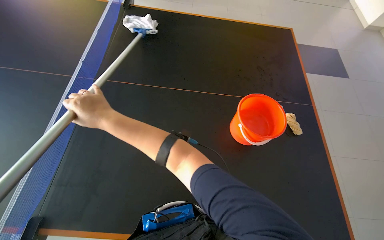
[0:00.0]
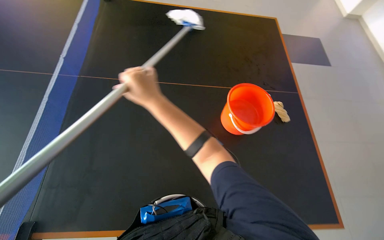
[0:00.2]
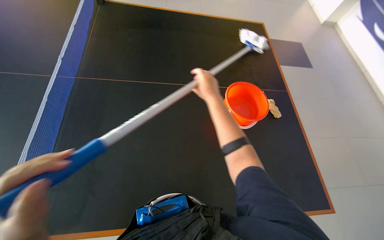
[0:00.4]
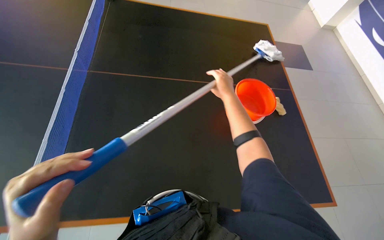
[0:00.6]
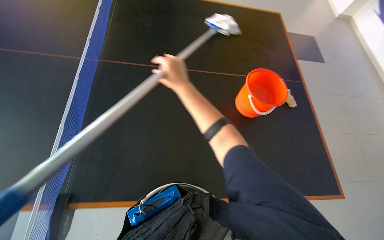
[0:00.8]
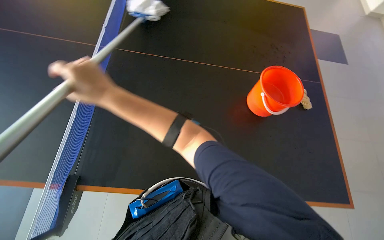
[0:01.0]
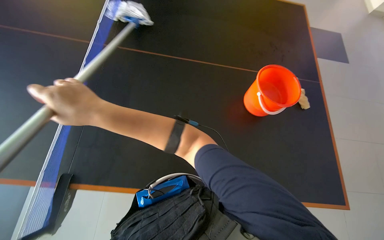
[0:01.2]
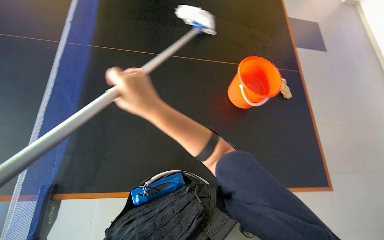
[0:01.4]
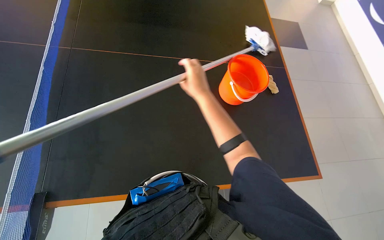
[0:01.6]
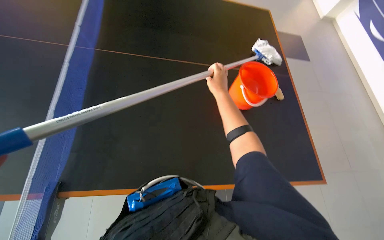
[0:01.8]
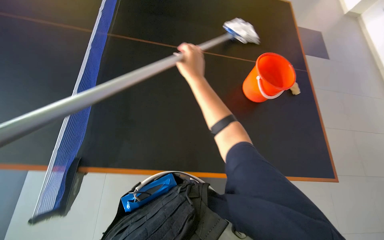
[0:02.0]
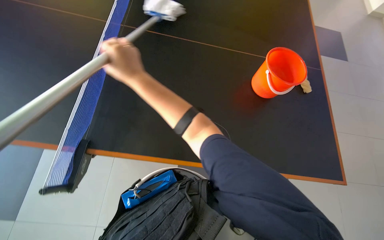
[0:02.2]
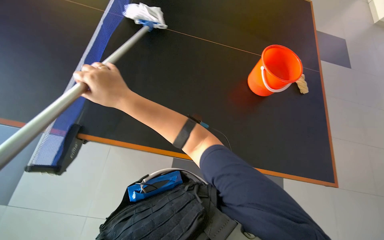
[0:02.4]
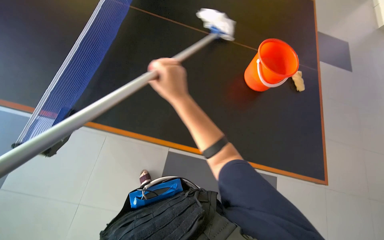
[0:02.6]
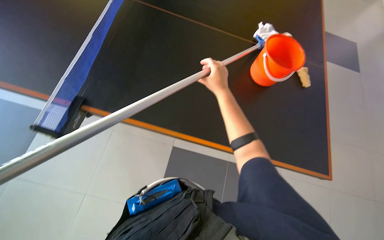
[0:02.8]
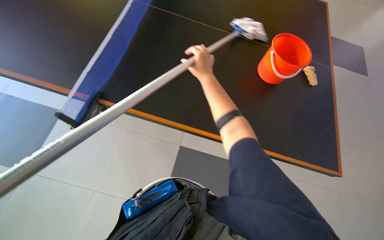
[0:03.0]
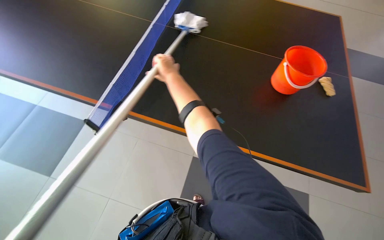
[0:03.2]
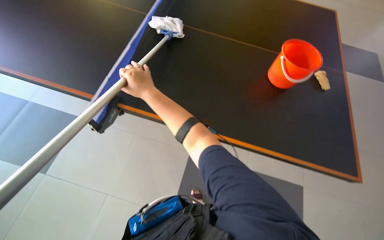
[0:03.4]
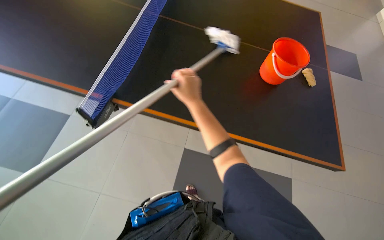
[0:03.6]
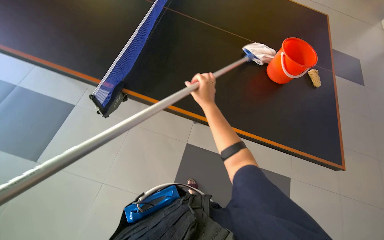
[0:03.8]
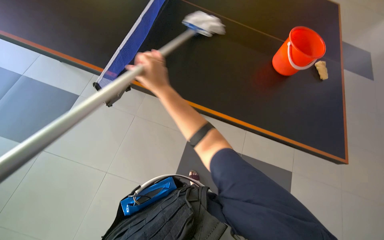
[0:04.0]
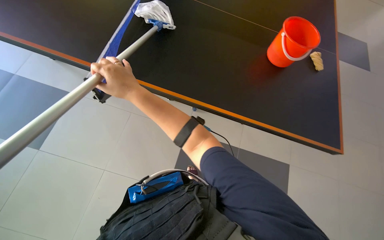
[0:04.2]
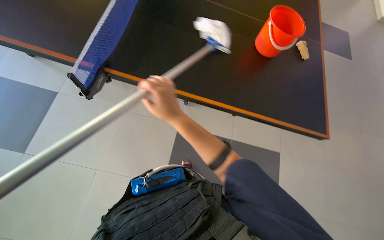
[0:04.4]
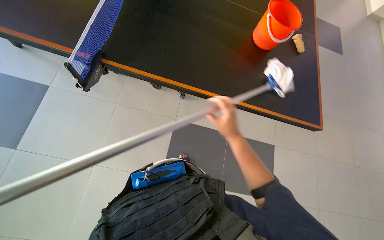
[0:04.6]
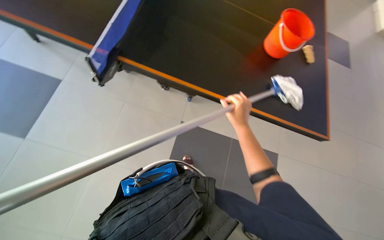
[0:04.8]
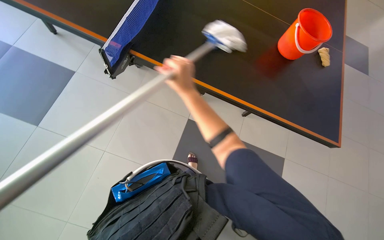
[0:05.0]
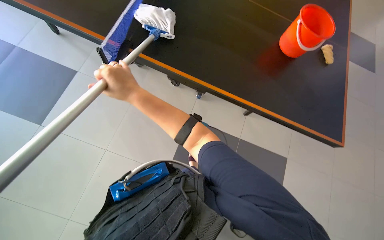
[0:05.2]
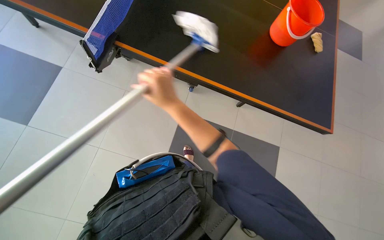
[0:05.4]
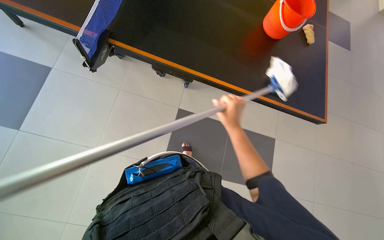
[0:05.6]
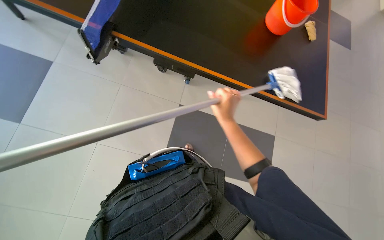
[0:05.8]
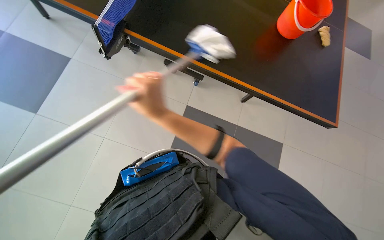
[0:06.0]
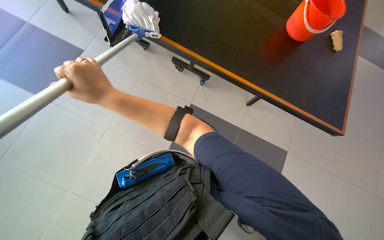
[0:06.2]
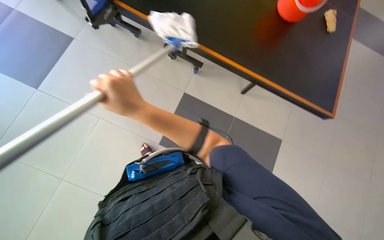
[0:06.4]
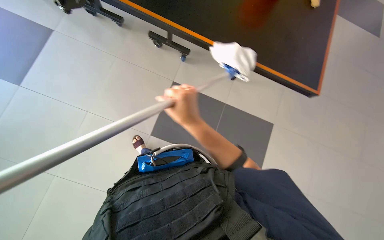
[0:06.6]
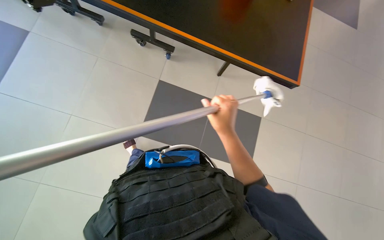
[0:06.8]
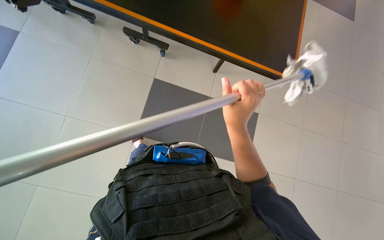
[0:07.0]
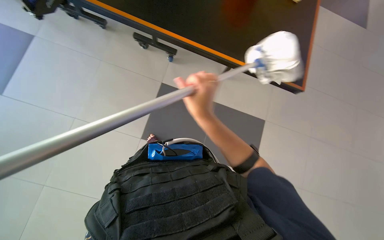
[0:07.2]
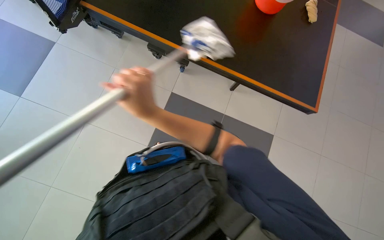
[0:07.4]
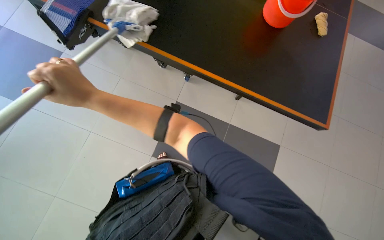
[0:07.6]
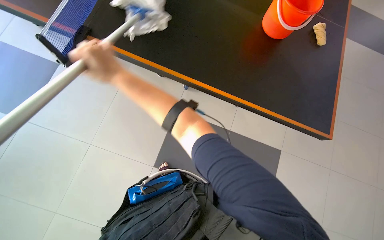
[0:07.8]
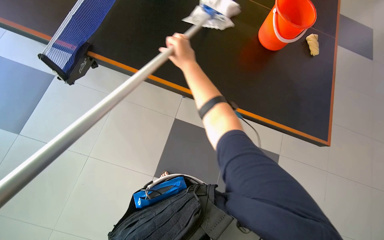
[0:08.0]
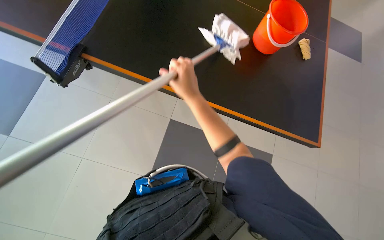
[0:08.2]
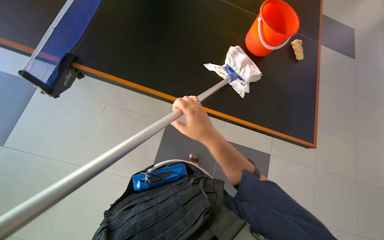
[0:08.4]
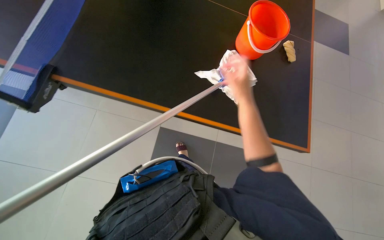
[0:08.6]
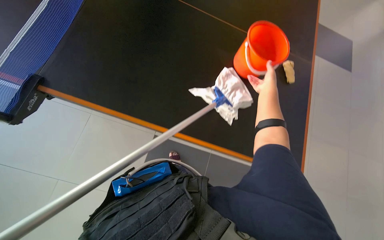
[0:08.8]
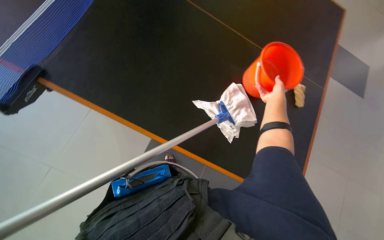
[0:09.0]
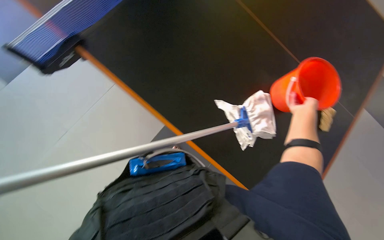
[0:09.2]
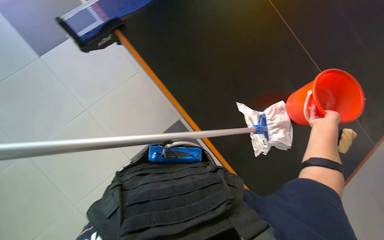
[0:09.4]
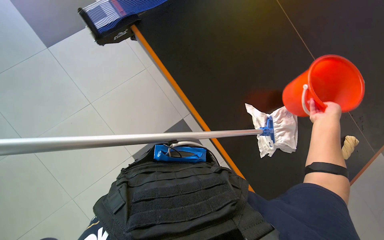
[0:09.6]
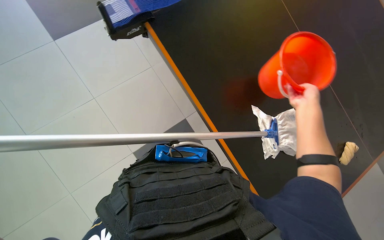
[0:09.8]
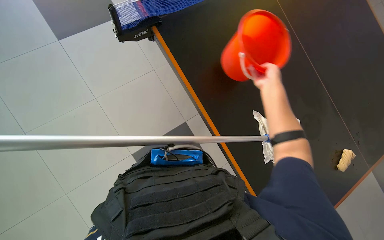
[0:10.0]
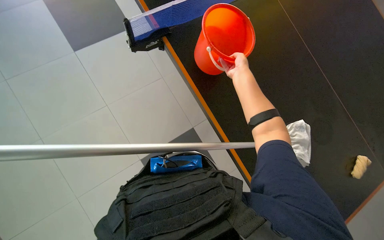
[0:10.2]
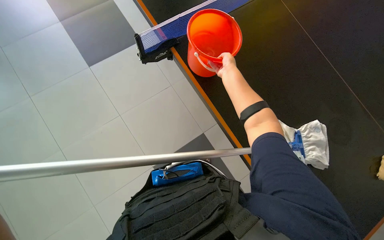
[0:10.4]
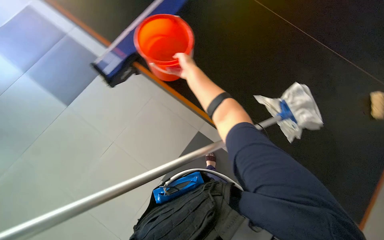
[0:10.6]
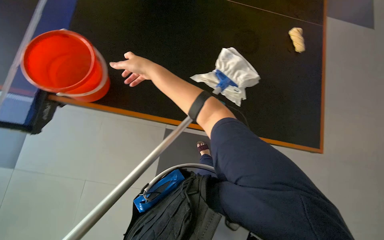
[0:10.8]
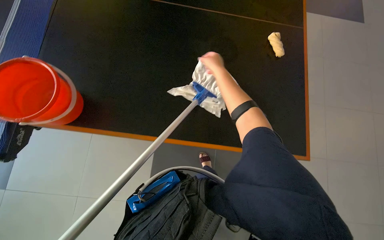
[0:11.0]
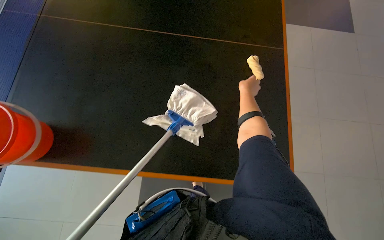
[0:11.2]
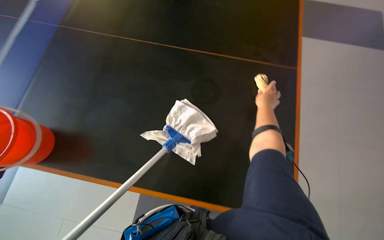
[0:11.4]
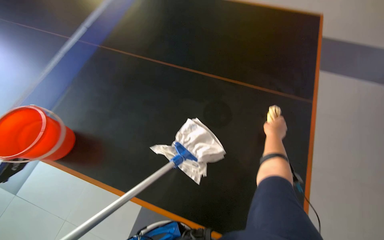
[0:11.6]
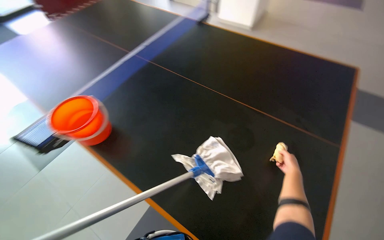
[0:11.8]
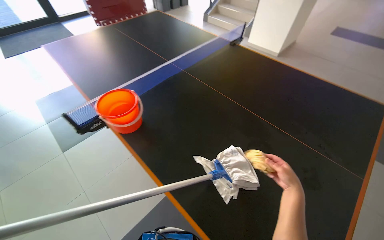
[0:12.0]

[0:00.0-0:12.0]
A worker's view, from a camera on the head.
Job: wiping surfaces.
The whole recording: Cleaning the table. The worker cleans the black table using a mop and then wipes it with a yellow cloth.
0:00.0 to 0:01.6: The right hand goes left and right, roughly 30 cm each way, reversing 2 times.
0:01.6 to 0:03.0: The right hand moves left and right over about 25 cm, changing direction 2 times.
0:03.0 to 0:04.4: The right hand moves left and right over roughly 20 cm, changing direction 3 times.
0:04.4 to 0:06.0: The right hand moves left and right over approximately 30 cm, changing direction 3 times.
0:06.0 to 0:07.6: The view tilts about 15 degrees upward. The right hand goes left and right, some 30 cm each way, reversing 2 times.
0:07.6 to 0:09.0: The view tilts some 20 degrees upward. The right hand travels to the right and up the picture by some 50 cm.
0:09.0 to 0:10.4: The wearer looks about 25 degrees further to the left.
0:10.4 to 0:12.0: The view pans to the left by about 15 degrees. The view tips upward by some 25 degrees.

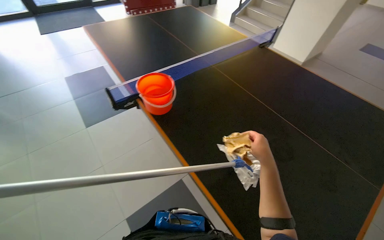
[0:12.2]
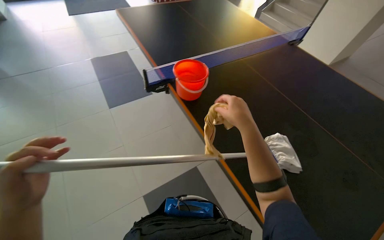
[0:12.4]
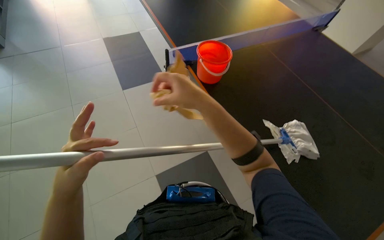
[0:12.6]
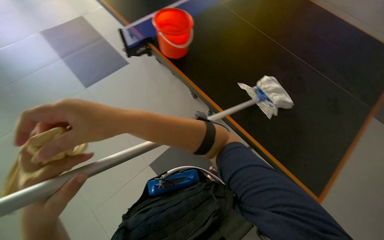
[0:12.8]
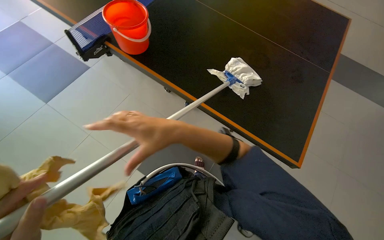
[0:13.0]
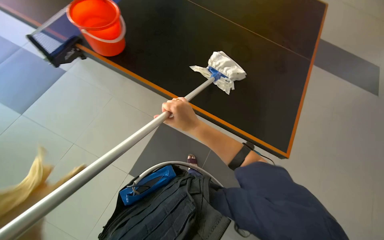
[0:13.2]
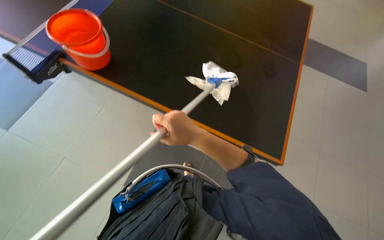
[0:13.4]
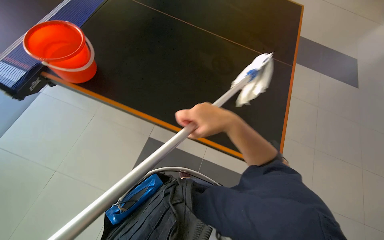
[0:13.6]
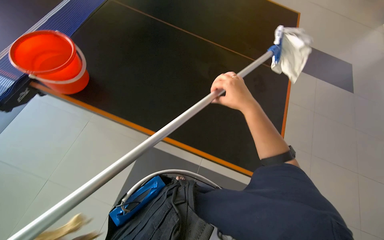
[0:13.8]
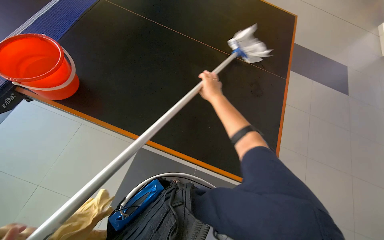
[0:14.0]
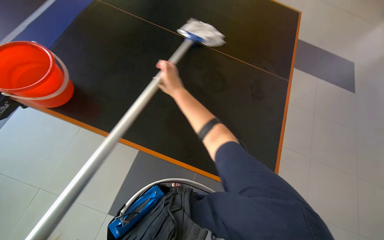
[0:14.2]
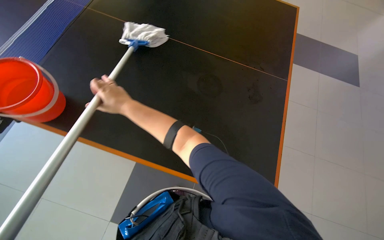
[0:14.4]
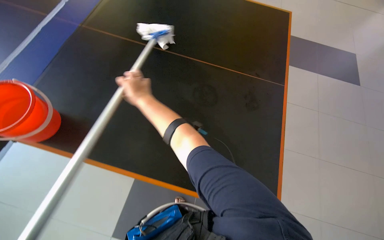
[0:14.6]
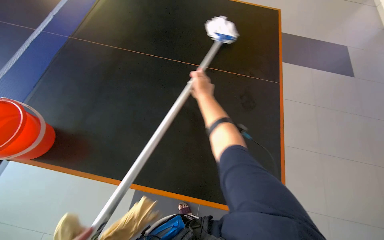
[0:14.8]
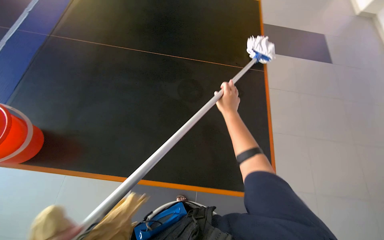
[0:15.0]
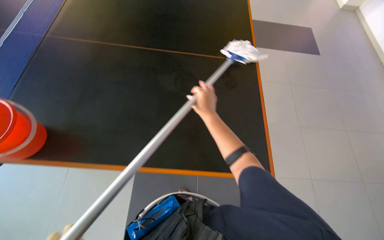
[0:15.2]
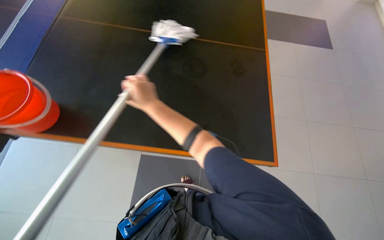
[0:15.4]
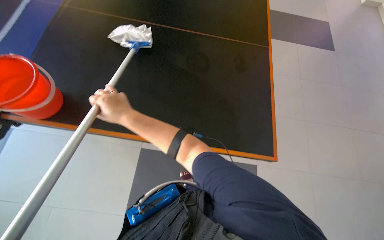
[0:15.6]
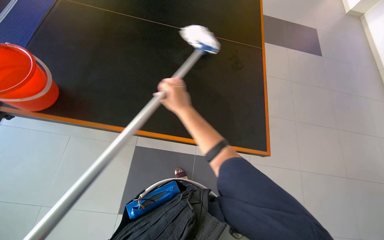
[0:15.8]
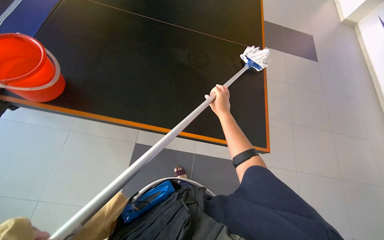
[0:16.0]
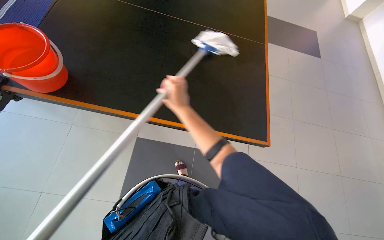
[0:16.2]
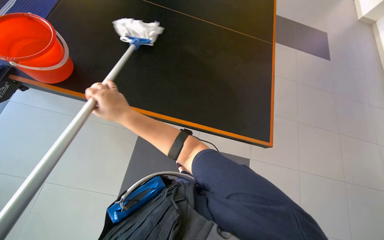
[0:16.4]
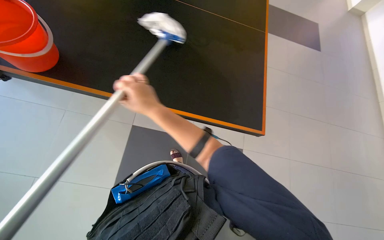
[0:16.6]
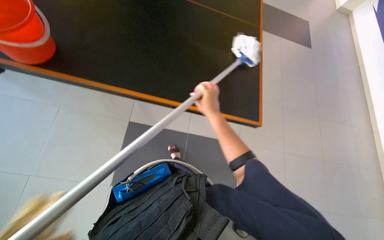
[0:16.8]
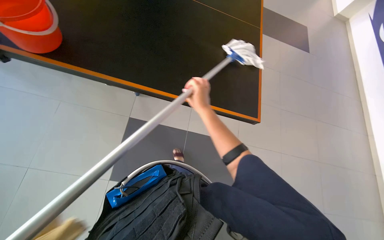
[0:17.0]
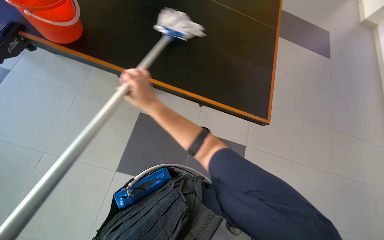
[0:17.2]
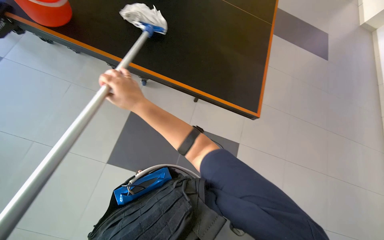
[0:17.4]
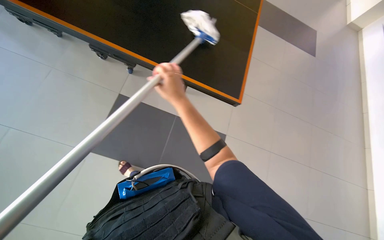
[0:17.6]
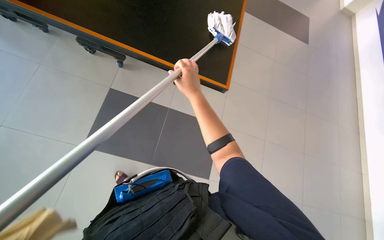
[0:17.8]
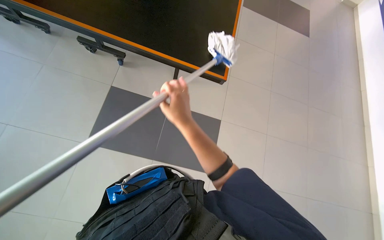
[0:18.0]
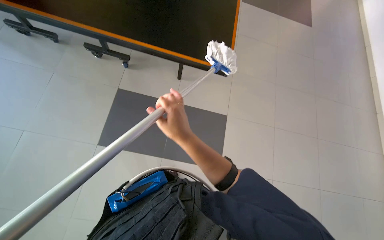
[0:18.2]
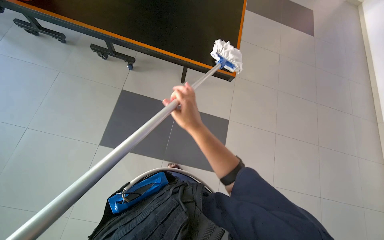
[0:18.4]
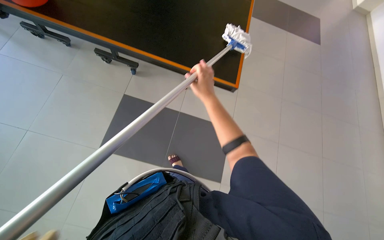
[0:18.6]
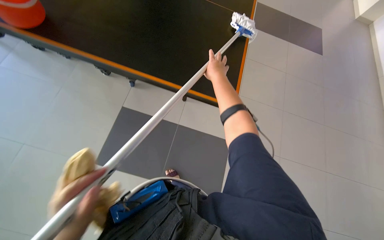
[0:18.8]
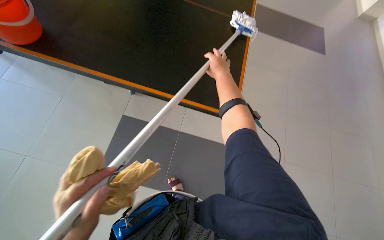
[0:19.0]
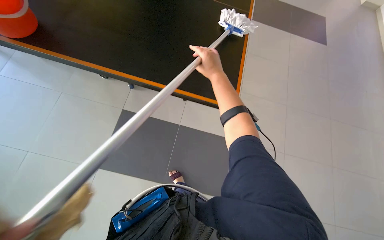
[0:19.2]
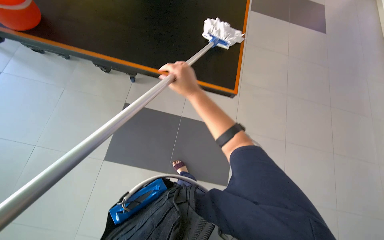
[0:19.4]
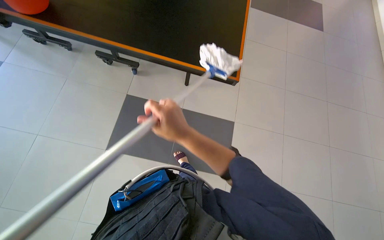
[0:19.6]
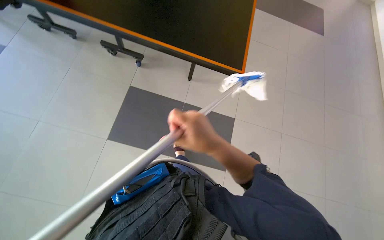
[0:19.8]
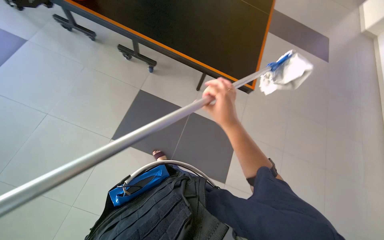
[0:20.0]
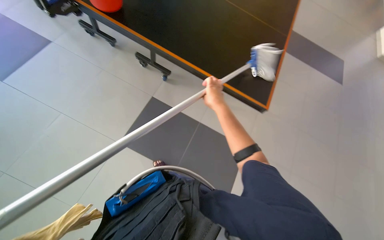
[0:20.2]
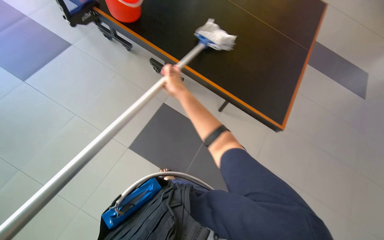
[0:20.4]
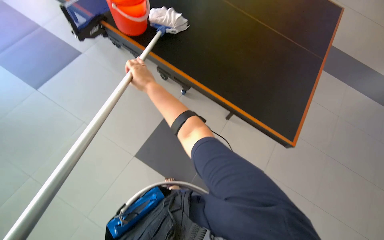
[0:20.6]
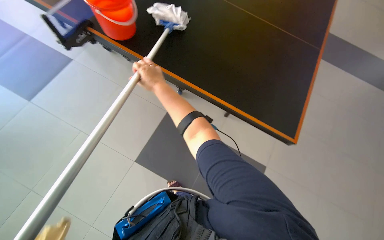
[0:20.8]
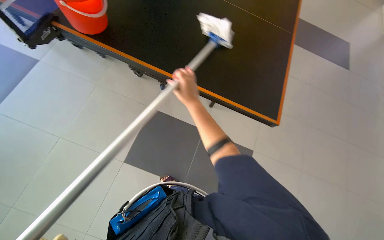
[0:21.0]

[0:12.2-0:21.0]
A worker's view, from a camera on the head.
Job: wiping surfaces.
The whole recording: Cleaning the table. The worker cleans the black table using a mop and then wipes it with a yellow cloth.
0:12.2 to 0:13.6: The head rotates roughly 35 degrees to the right. The view tips downward by roughly 15 degrees.
0:15.2 to 0:16.6: The right hand goes left and right, roughly 30 cm each way, reversing 3 times.
0:16.6 to 0:18.0: The right hand swings left and right, some 20 cm each way, with 2 reversals.
0:18.0 to 0:19.6: The right hand moves nearer to the camera, roughly 15 cm, and travels up the picture and back again, about 20 cm each way.
0:19.6 to 0:21.0: The right hand travels up the picture and farther from the camera by some 20 cm, and travels to the left and back again, about 25 cm each way.
